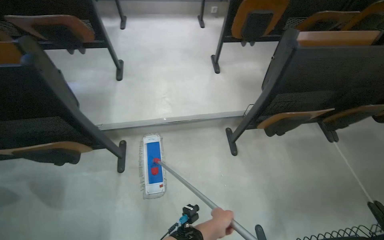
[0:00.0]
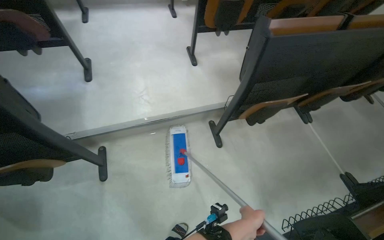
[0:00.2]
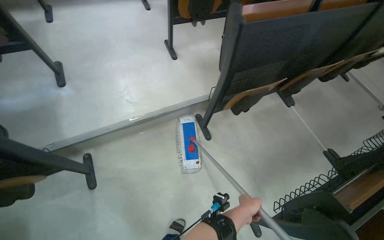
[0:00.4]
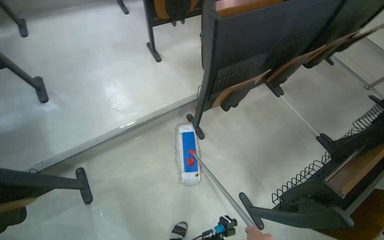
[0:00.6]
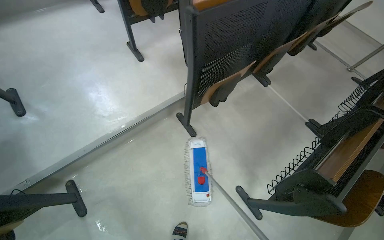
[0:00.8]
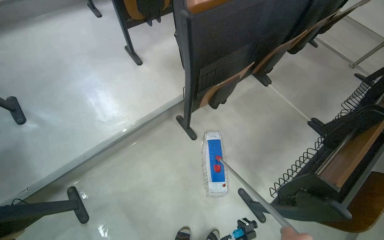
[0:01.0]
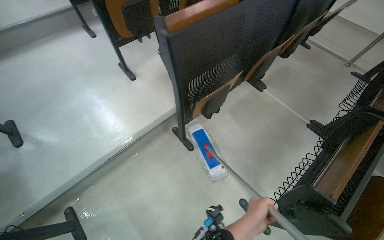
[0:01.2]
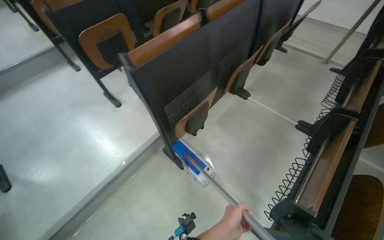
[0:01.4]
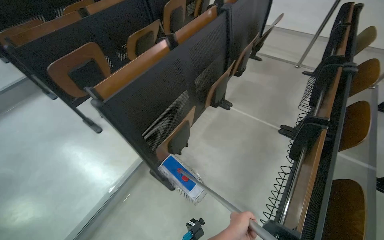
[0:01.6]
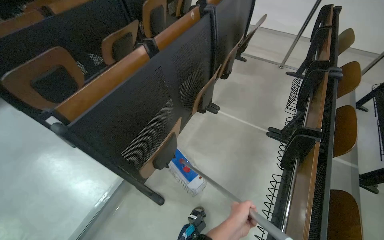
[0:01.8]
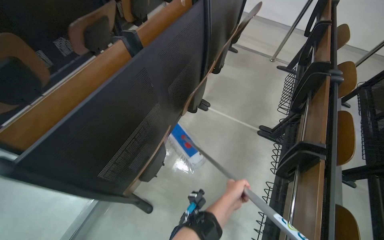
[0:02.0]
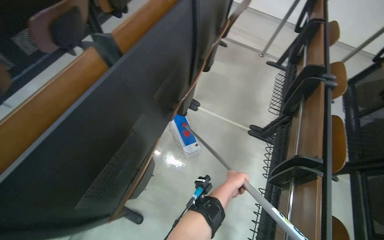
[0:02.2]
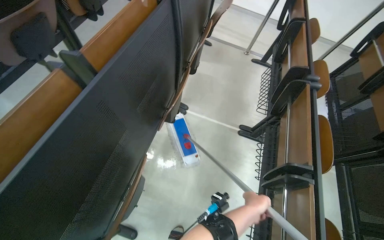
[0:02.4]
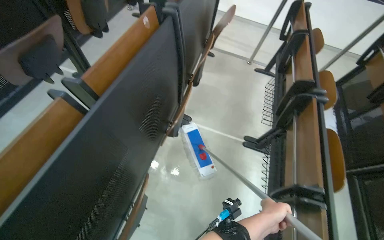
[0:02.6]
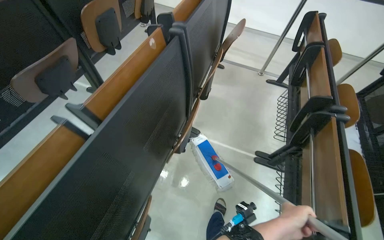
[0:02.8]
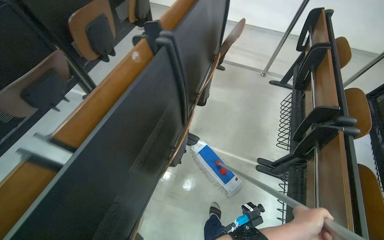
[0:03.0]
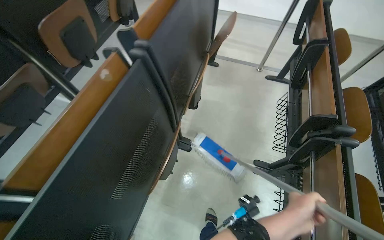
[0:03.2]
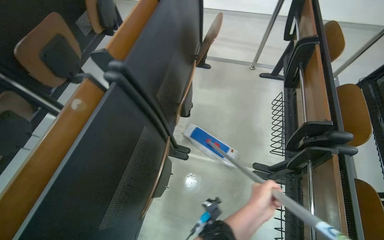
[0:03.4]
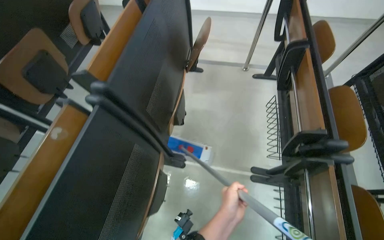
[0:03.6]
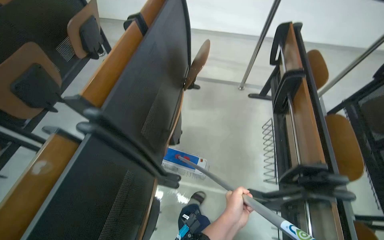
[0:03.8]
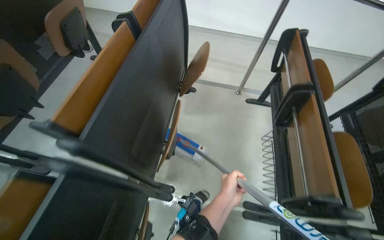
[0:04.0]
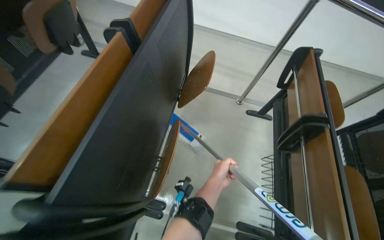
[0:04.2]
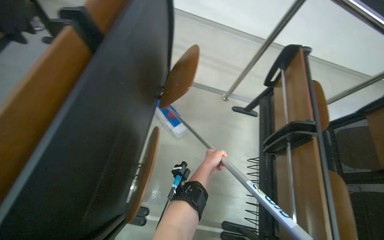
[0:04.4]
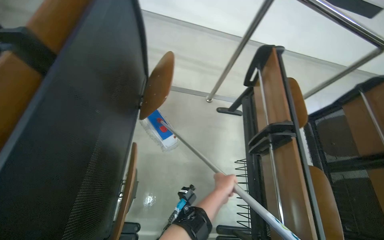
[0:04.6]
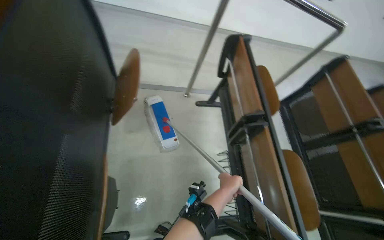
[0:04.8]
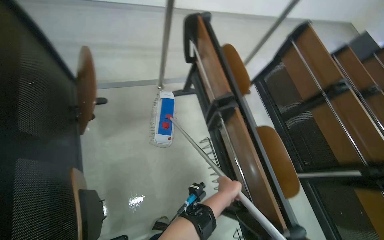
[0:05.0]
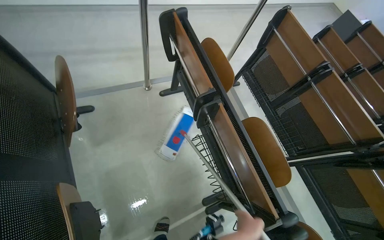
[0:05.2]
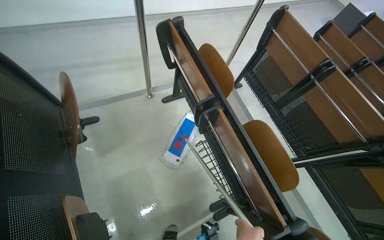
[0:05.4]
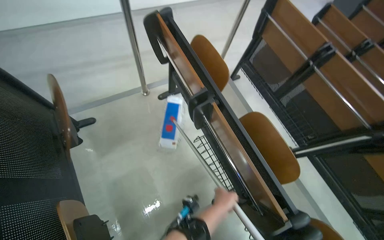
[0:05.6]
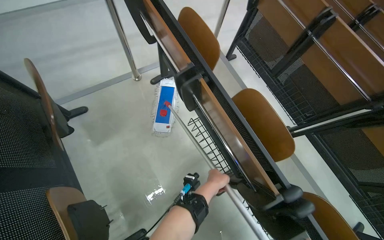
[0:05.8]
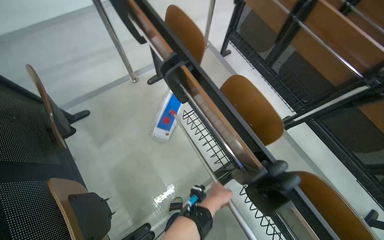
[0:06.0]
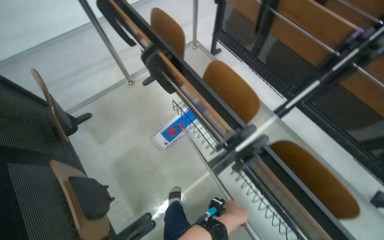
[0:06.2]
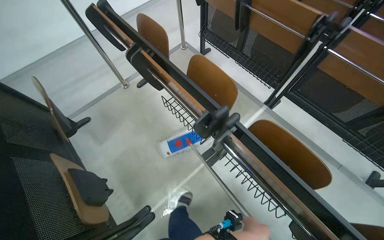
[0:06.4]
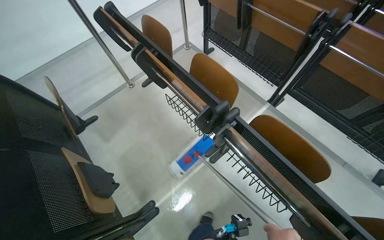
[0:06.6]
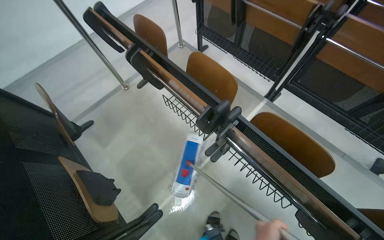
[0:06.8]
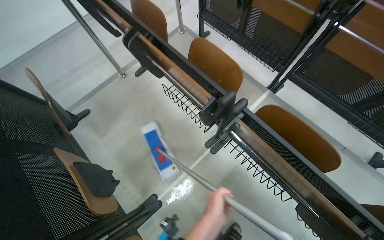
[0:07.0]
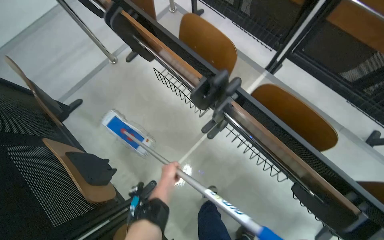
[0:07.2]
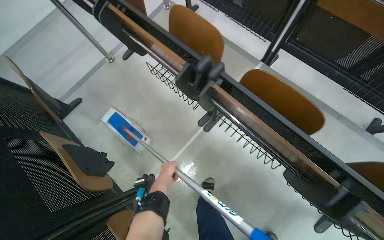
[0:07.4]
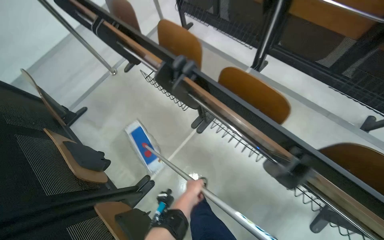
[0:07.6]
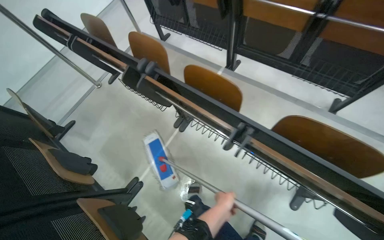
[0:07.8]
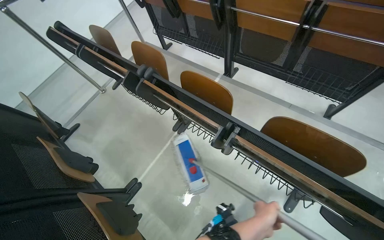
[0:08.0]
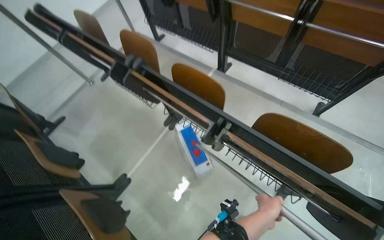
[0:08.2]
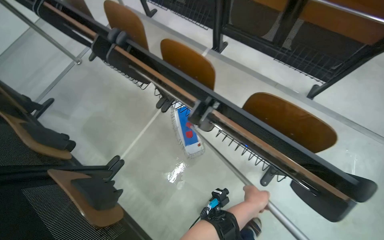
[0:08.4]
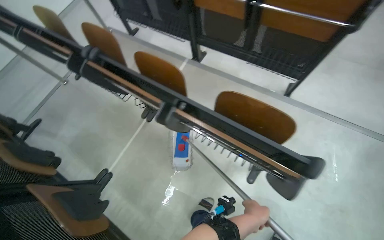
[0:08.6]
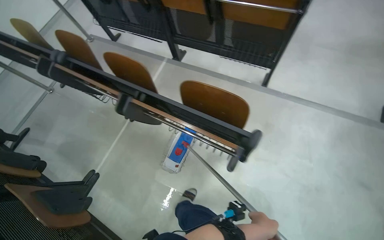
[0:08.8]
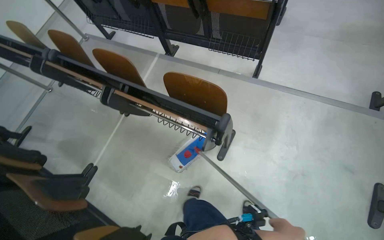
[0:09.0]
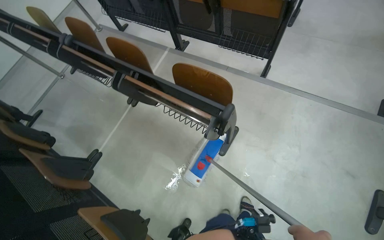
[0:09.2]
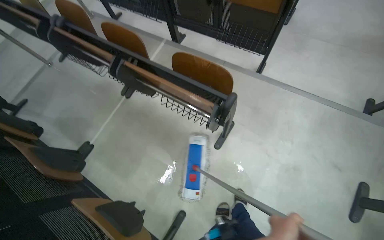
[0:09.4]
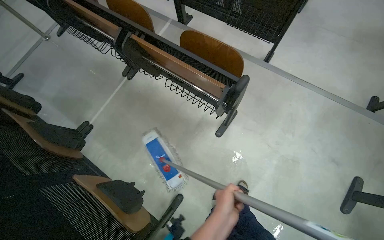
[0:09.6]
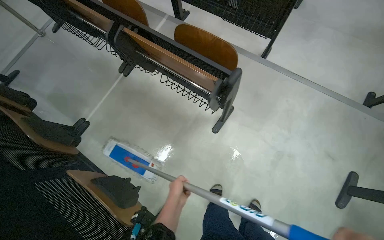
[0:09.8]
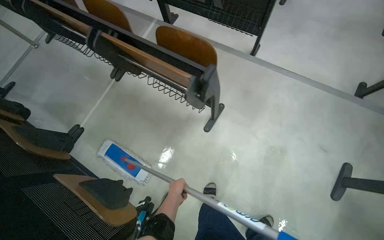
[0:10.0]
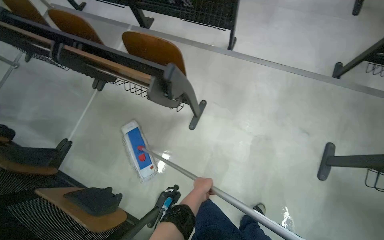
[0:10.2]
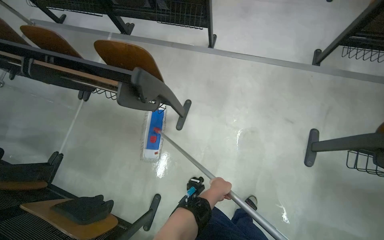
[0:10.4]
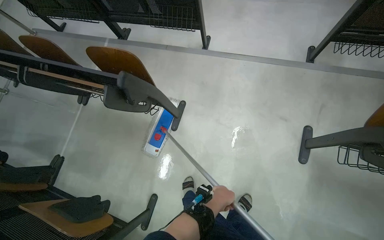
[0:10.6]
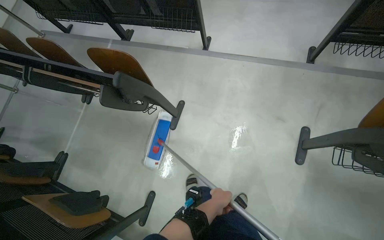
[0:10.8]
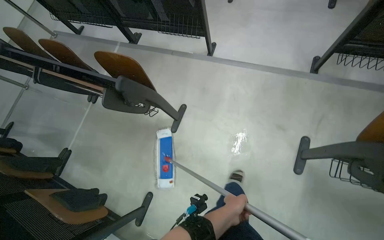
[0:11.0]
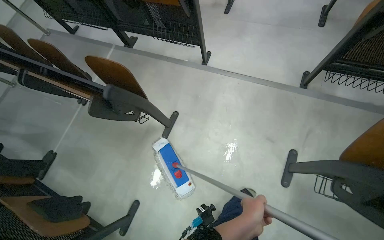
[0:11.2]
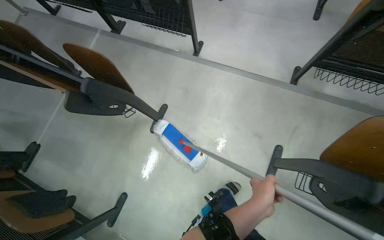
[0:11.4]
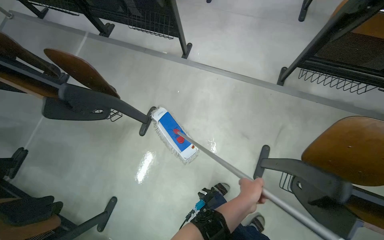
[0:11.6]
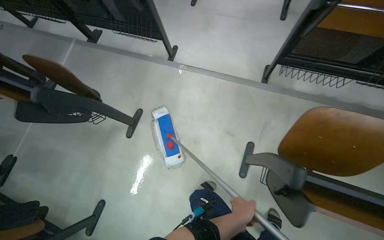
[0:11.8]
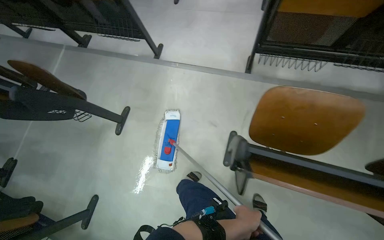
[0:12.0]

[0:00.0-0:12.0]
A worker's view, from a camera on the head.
Job: mopping floor.
The whole recording: Mopping lecture hall floor. The worker mops the floor in the lecture hall, moving the mop between rows of seats.
0:00.0 to 0:01.6: The head travels roughly 50 cm. The head turns to the right by roughly 45 degrees.
0:01.6 to 0:03.0: The camera travels roughly 70 cm.
0:03.0 to 0:04.4: The camera is carried roughly 80 cm.
0:04.4 to 0:06.0: The view tips downward by about 15 degrees. The scene rotates counterclockwise by about 45 degrees.
0:06.0 to 0:07.6: The camera is carried approximately 60 cm.
0:07.6 to 0:09.0: The camera is carried some 80 cm.
0:10.4 to 0:12.0: The head travels to the right, roughly 70 cm.

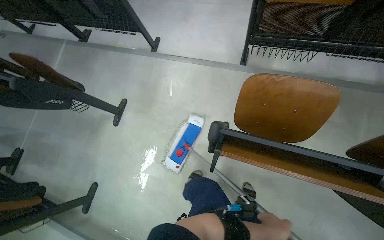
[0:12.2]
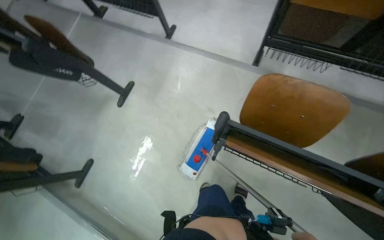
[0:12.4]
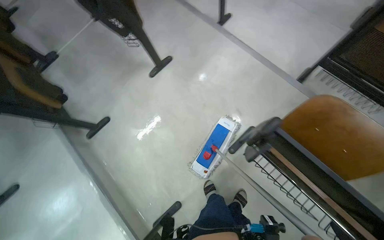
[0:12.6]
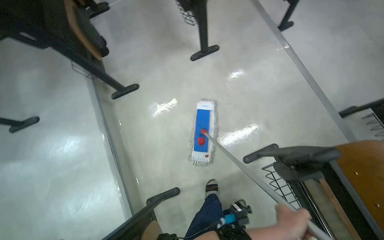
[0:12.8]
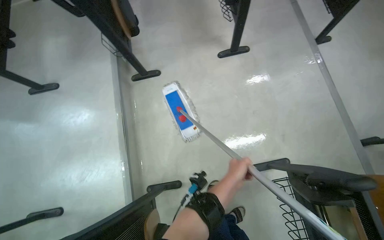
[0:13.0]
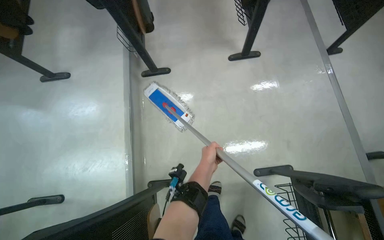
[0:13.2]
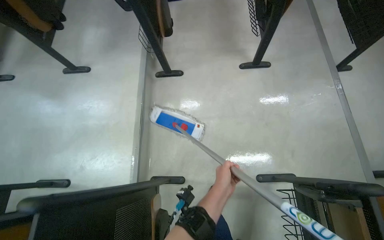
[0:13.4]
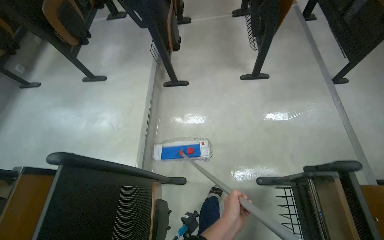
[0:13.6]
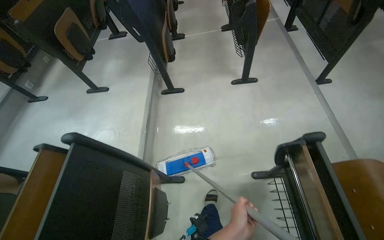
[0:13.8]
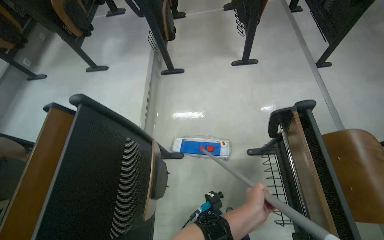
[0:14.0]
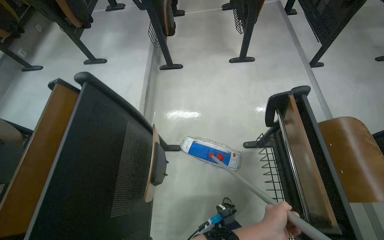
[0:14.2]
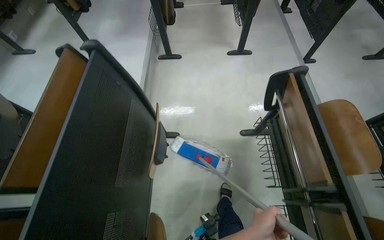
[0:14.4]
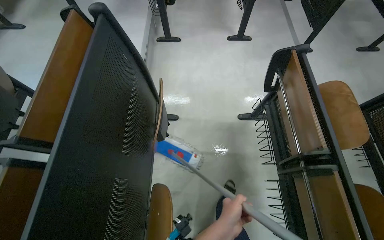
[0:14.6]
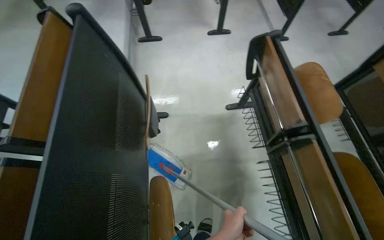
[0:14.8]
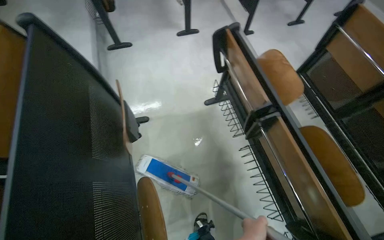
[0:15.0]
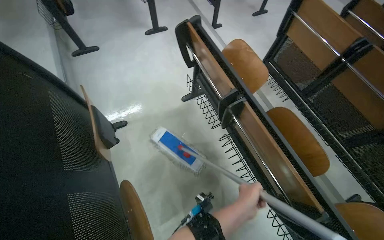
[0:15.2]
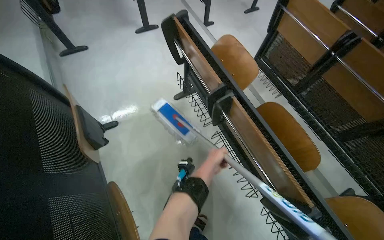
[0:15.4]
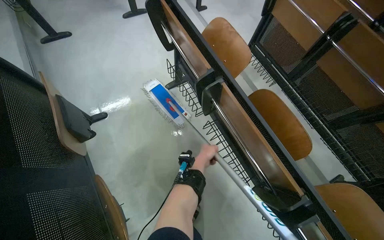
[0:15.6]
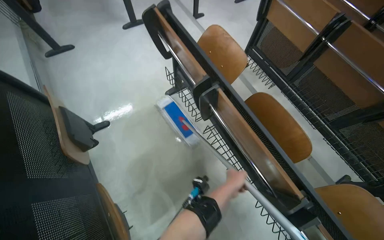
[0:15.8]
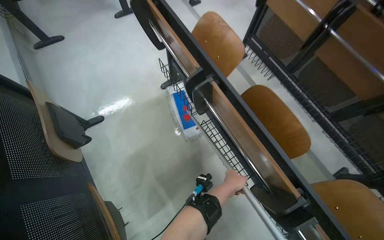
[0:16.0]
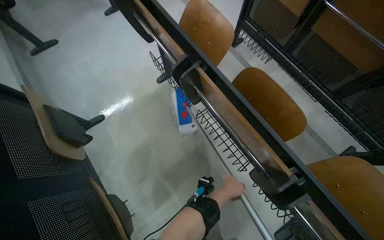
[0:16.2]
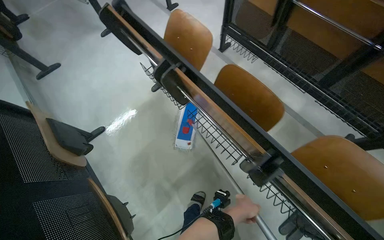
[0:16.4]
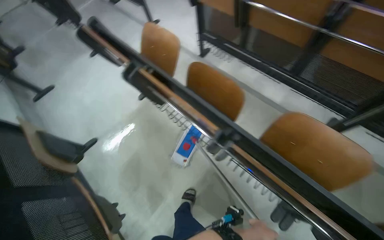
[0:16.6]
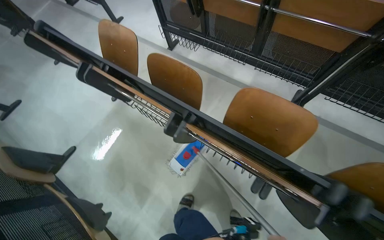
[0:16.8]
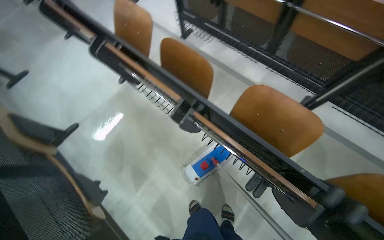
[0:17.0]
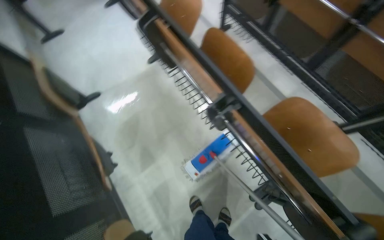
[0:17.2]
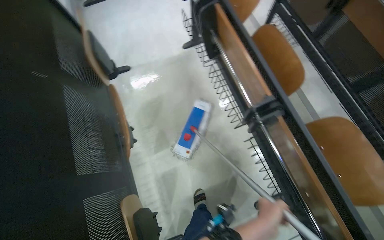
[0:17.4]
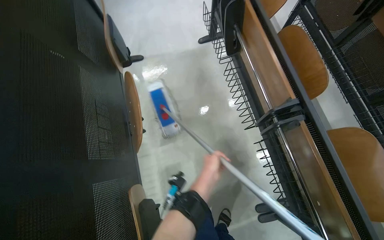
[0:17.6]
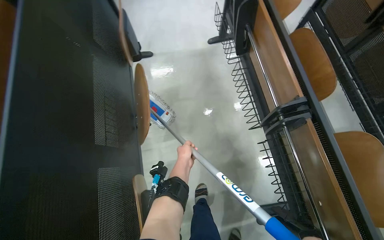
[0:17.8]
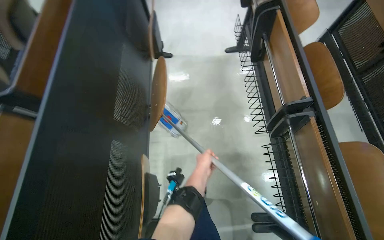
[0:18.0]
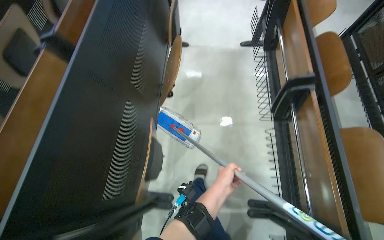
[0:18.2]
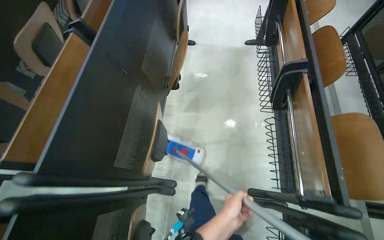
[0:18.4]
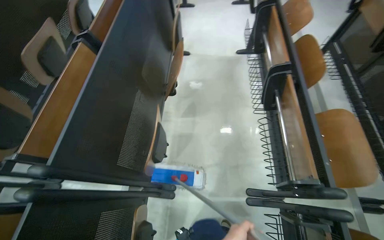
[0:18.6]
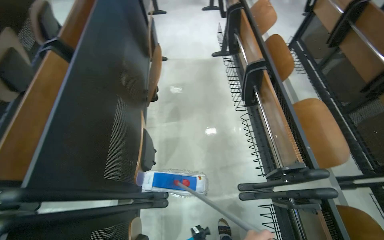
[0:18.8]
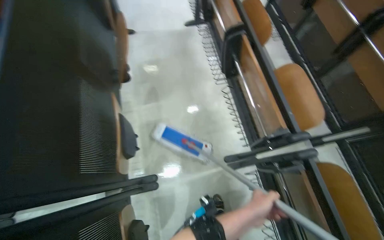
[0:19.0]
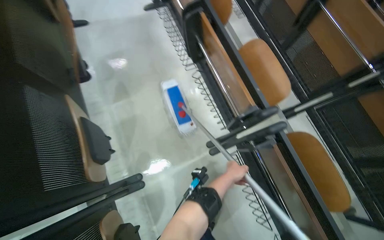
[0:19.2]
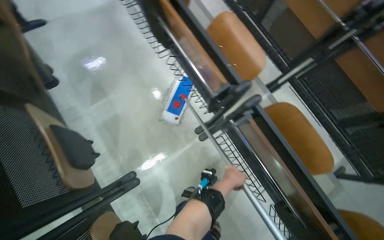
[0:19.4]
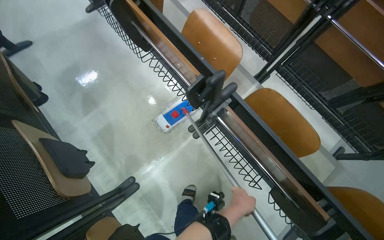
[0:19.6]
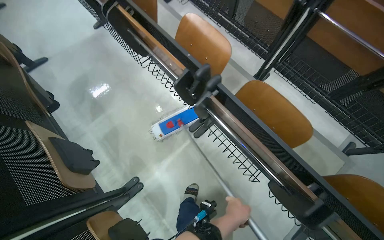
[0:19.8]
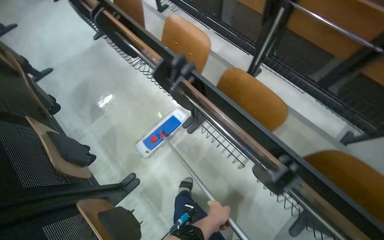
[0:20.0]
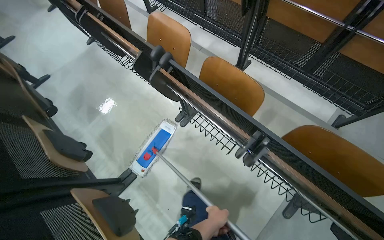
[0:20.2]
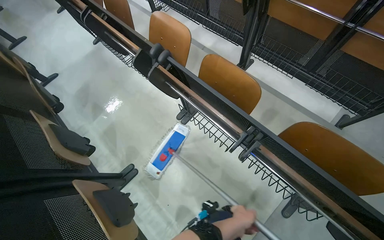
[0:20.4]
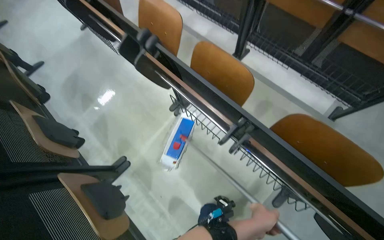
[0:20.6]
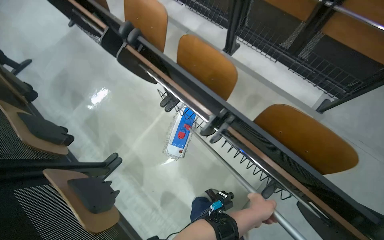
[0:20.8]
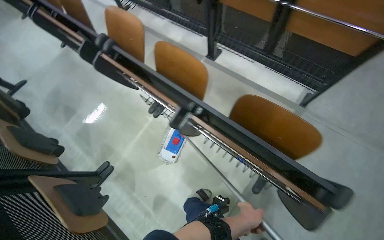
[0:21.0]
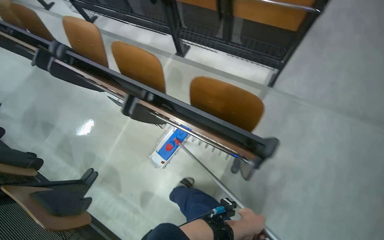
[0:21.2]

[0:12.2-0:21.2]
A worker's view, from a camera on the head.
Job: mopping floor.
The whole recording: Mopping lecture hall floor. The worker mops the floor in the lecture hall, moving the mop between rows of seats.
0:12.2 to 0:13.8: The wearer looks roughly 70 degrees further to the left.
0:13.8 to 0:15.2: The camera is carried roughly 50 cm. The wearer looks some 30 degrees further to the right.
0:15.2 to 0:16.6: The wearer moves approximately 40 cm.
0:16.6 to 0:18.2: The head travels roughly 40 cm. Everything in view rotates approximately 50 degrees clockwise.
0:18.2 to 0:19.8: The camera travels about 50 cm. The head rotates some 45 degrees to the right.
0:19.8 to 0:21.2: The camera is carried about 80 cm.
